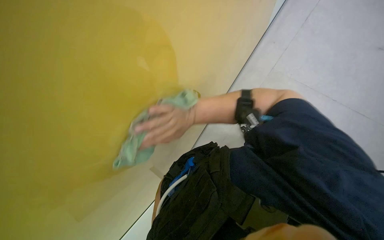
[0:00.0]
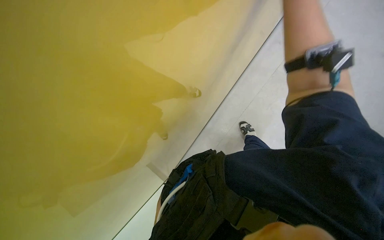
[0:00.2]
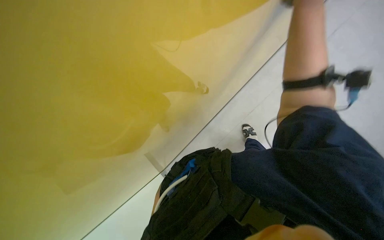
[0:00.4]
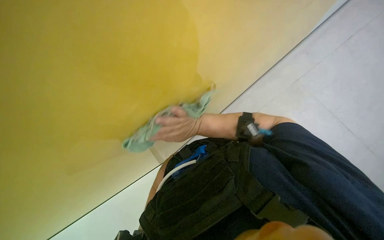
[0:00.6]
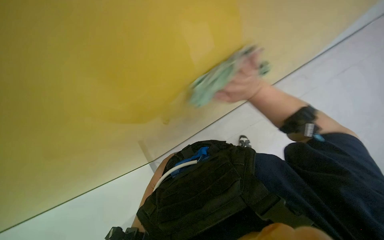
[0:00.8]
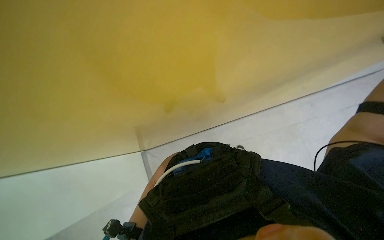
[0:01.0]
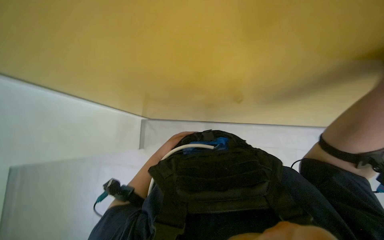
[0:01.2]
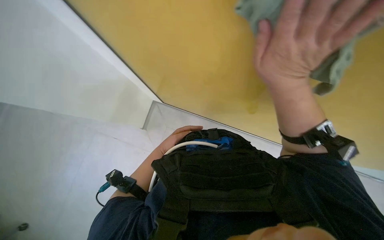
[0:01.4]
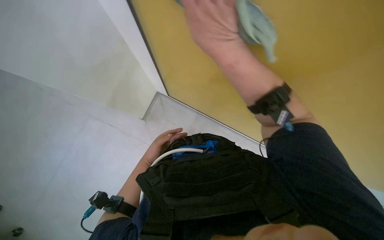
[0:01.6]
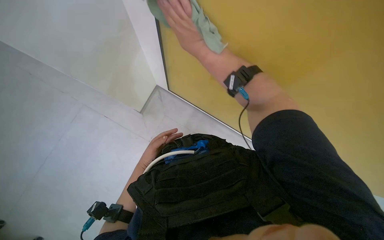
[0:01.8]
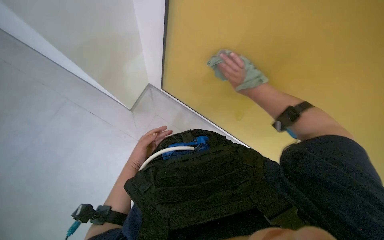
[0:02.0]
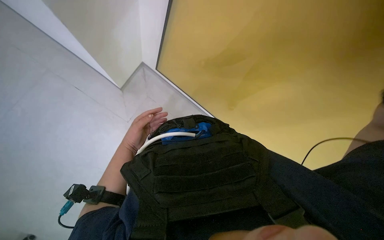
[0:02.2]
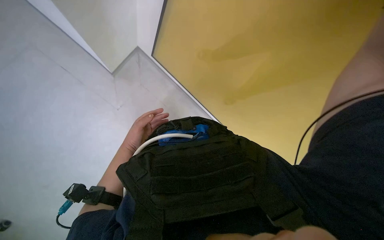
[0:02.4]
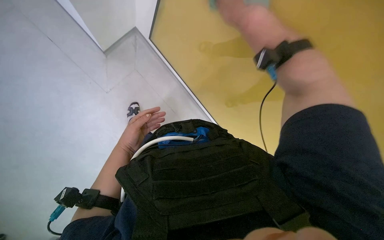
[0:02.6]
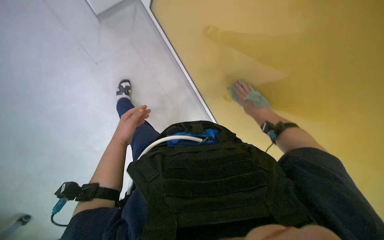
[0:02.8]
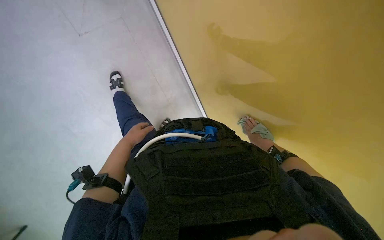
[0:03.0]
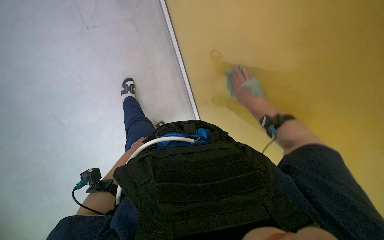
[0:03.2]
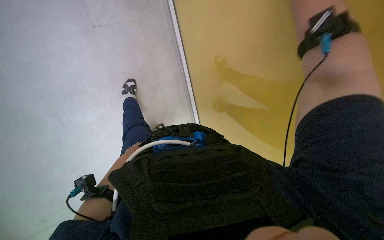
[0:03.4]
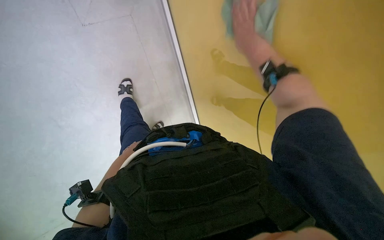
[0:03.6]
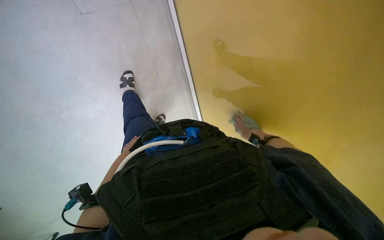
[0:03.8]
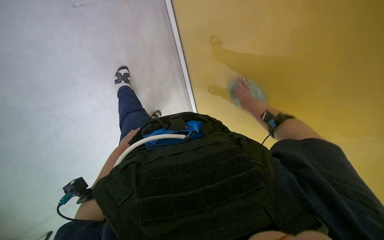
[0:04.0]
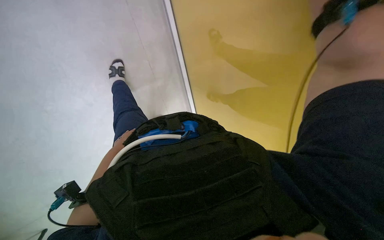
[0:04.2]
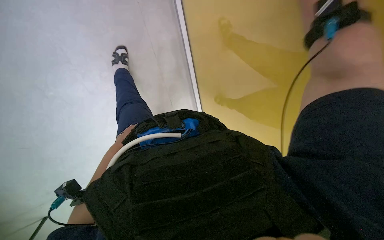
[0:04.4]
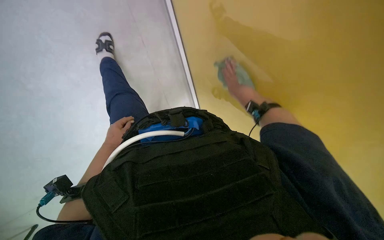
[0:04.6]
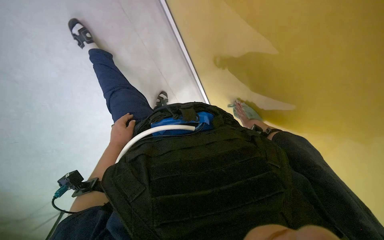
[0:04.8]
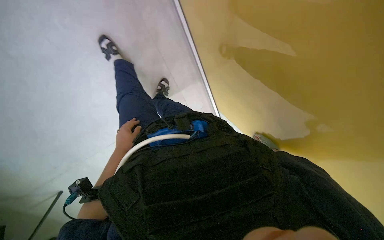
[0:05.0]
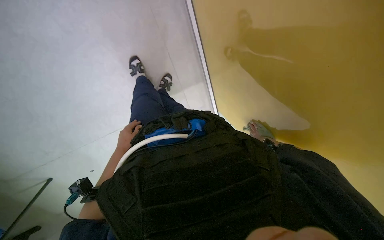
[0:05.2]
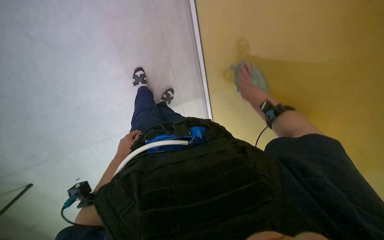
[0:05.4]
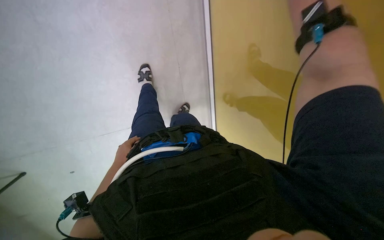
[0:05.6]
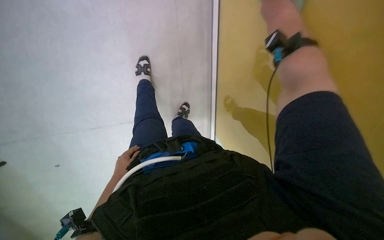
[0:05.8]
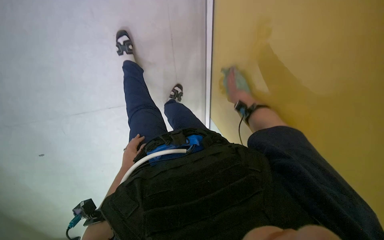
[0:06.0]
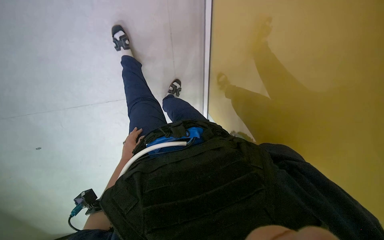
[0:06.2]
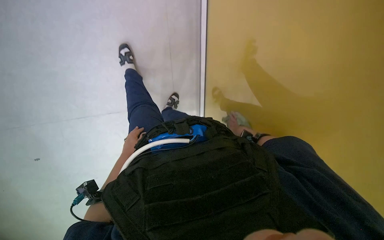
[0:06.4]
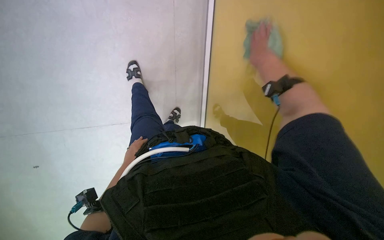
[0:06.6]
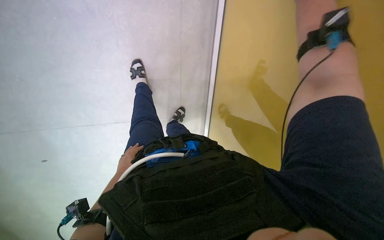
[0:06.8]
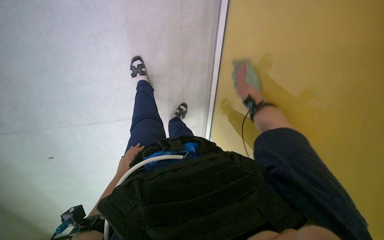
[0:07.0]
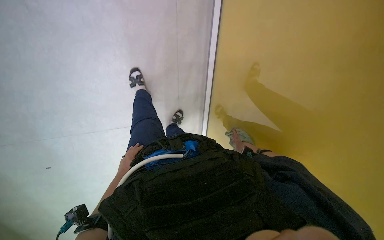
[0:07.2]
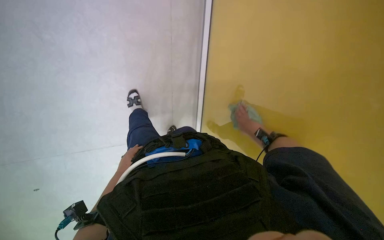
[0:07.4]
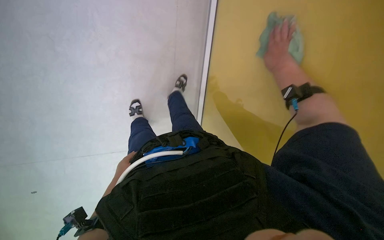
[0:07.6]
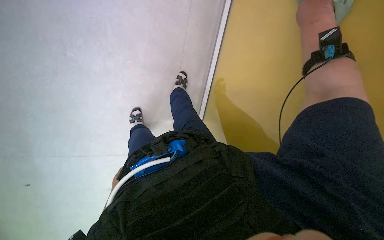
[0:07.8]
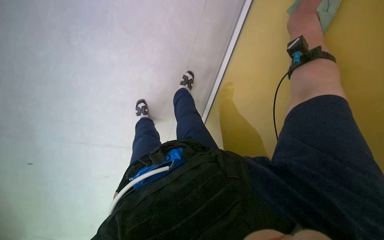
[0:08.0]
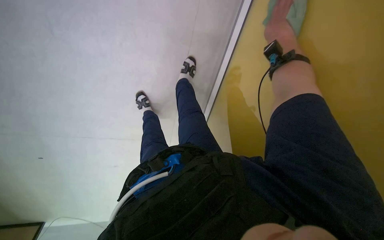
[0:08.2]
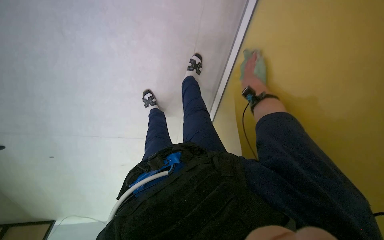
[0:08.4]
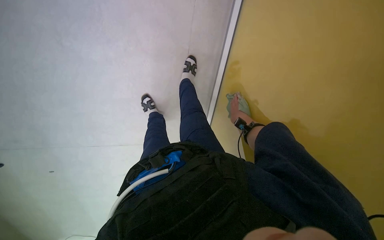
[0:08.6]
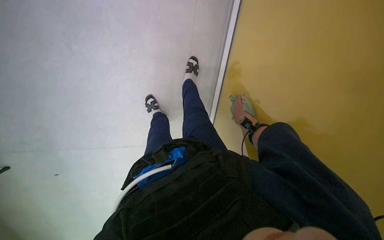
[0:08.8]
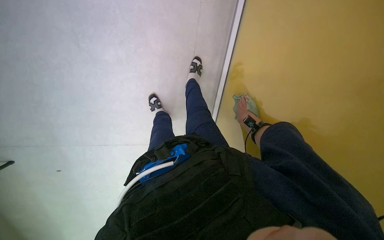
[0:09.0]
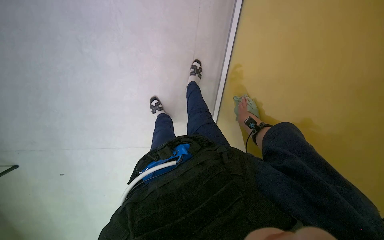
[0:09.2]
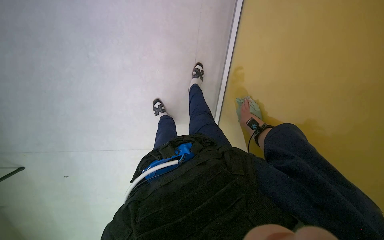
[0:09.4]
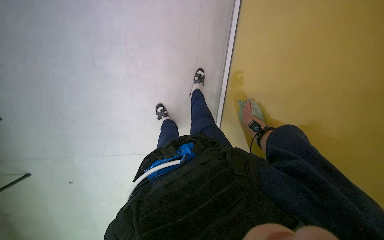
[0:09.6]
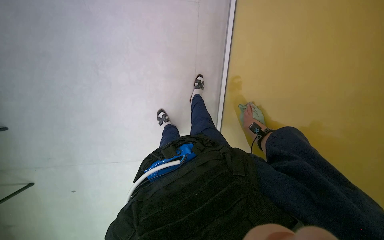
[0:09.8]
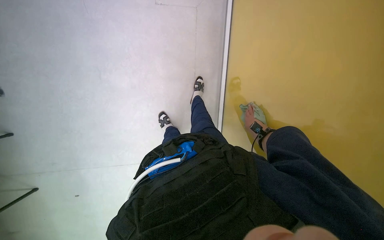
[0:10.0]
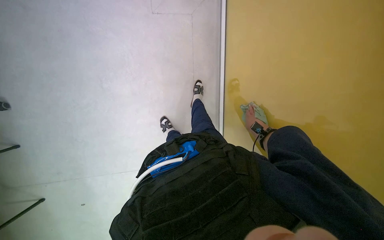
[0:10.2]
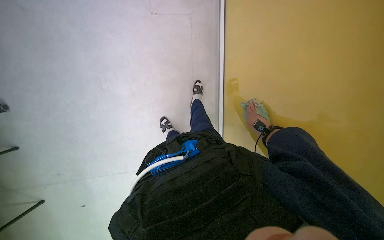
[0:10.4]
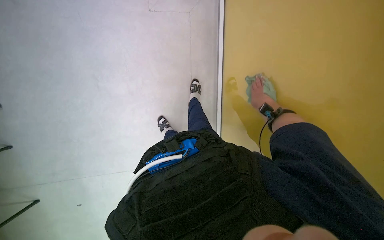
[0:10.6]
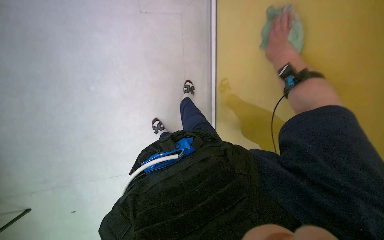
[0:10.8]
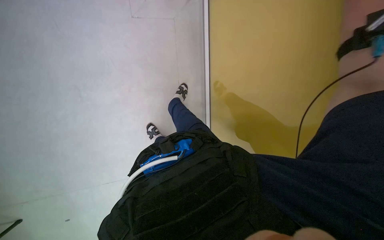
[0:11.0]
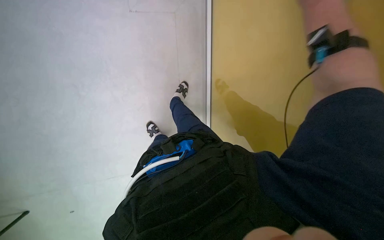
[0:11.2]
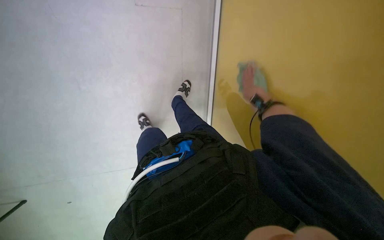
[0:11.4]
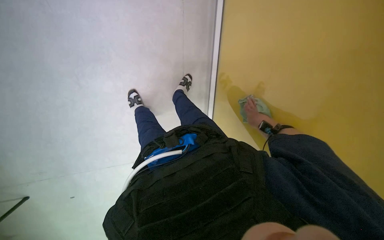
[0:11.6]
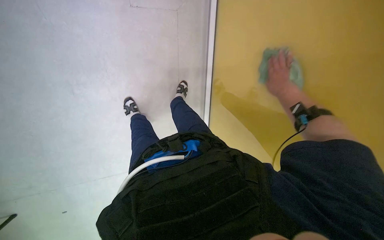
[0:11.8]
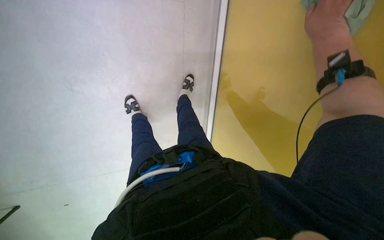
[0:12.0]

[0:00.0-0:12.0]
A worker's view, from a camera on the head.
Job: wiping surfaces.
The whole recording: Wiping walls with cloth. The worker wipes the walls with a cloth.
0:01.6 to 0:03.0: The right hand swings left and right, about 30 cm each way, with 2 reversals.
0:03.0 to 0:04.4: The left hand goes farther from the camera and returns, some 30 cm each way.
0:04.4 to 0:06.0: The left hand moves to the right, some 10 cm.
0:06.0 to 0:07.6: The view tilts some 20 degrees upward.
0:07.6 to 0:09.0: The right hand is displaced to the left by about 10 cm.
0:10.4 to 0:12.0: The right hand goes nearer and farther, some 40 cm each way, reversing 2 times.

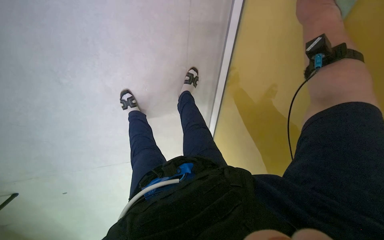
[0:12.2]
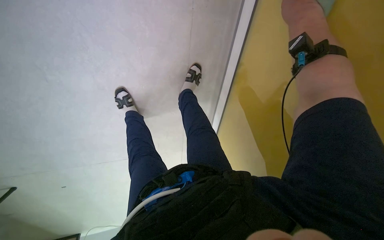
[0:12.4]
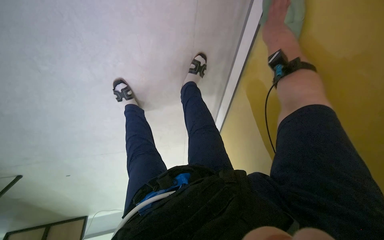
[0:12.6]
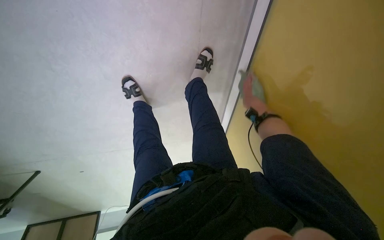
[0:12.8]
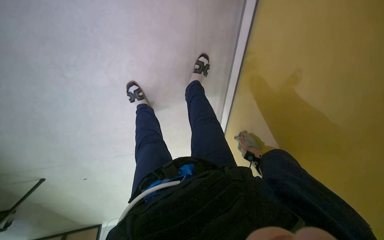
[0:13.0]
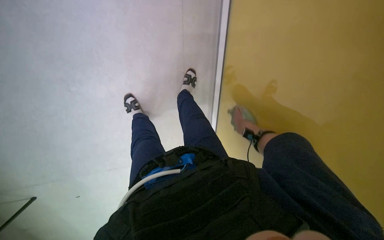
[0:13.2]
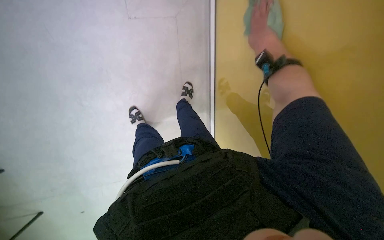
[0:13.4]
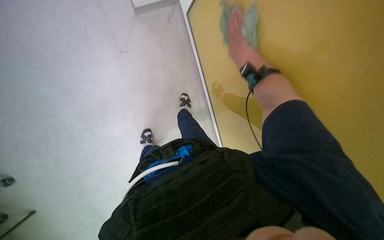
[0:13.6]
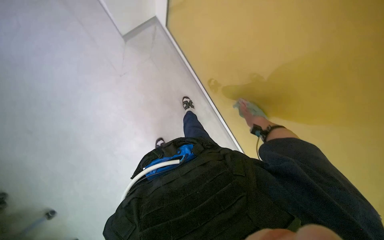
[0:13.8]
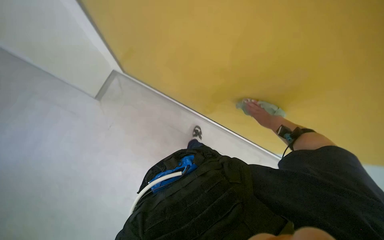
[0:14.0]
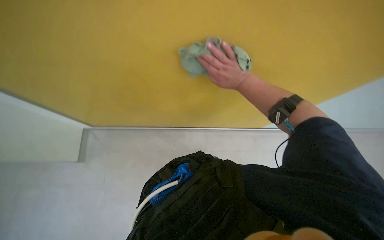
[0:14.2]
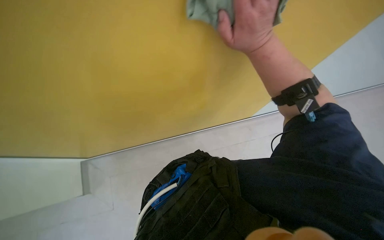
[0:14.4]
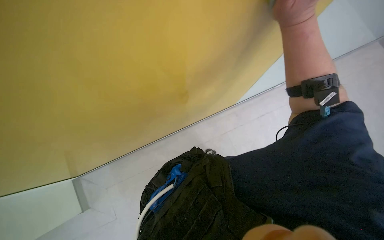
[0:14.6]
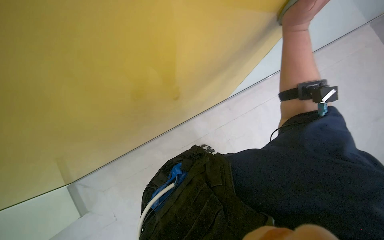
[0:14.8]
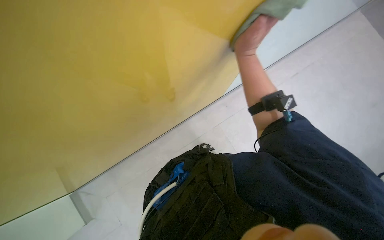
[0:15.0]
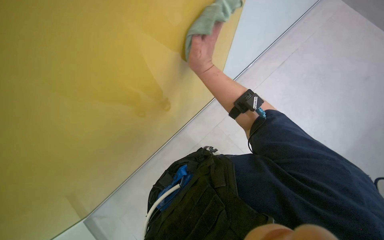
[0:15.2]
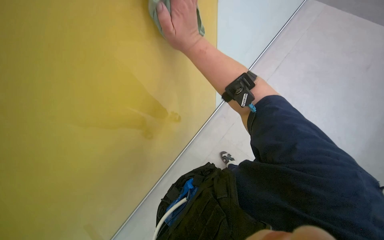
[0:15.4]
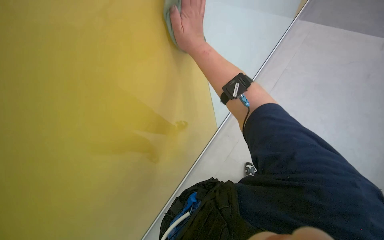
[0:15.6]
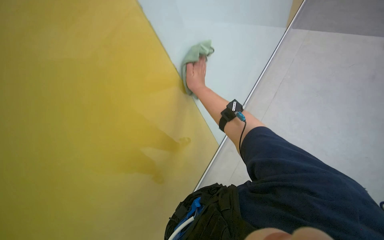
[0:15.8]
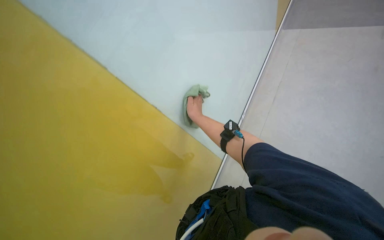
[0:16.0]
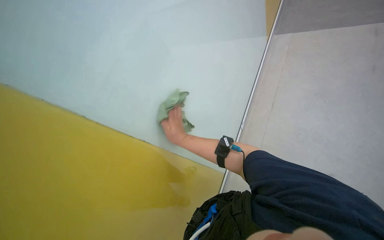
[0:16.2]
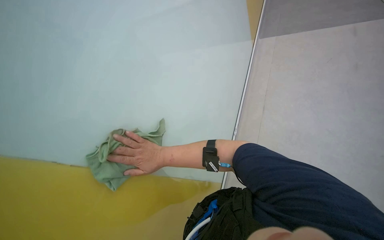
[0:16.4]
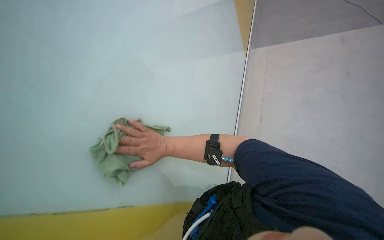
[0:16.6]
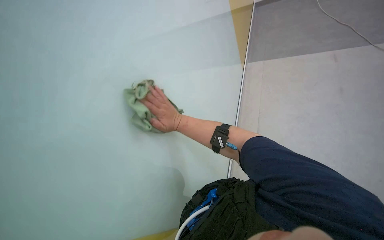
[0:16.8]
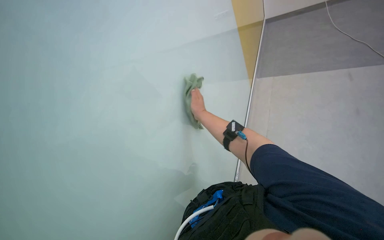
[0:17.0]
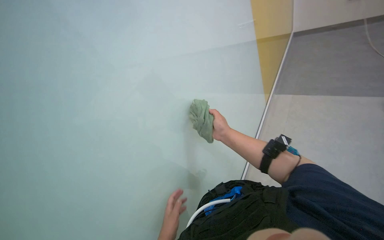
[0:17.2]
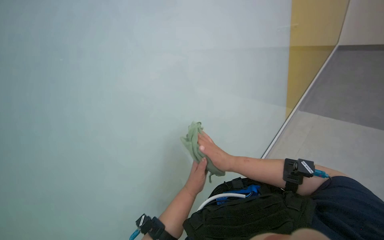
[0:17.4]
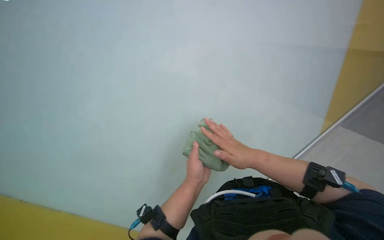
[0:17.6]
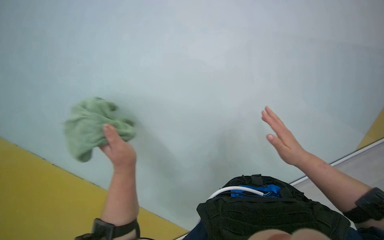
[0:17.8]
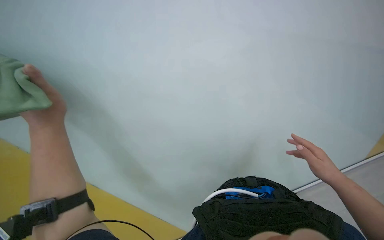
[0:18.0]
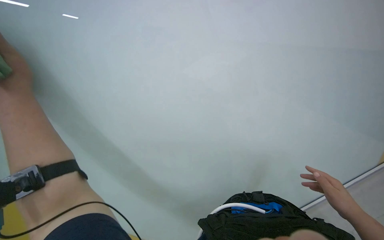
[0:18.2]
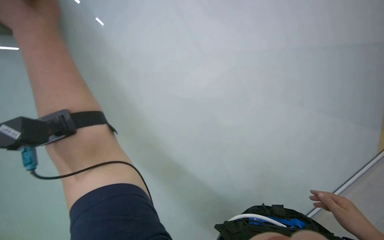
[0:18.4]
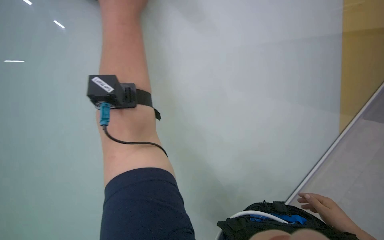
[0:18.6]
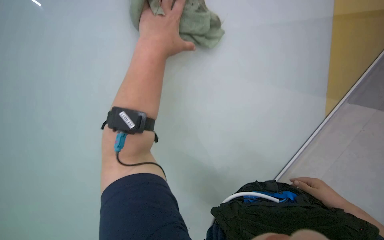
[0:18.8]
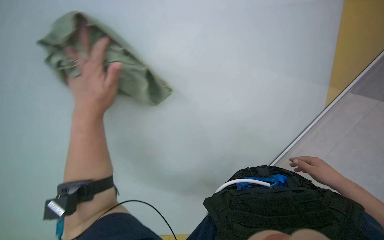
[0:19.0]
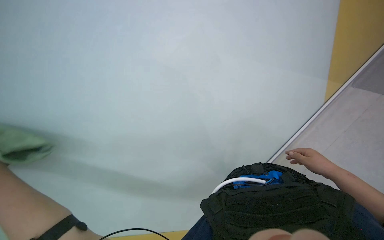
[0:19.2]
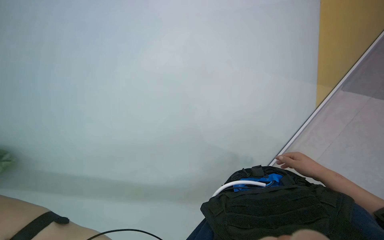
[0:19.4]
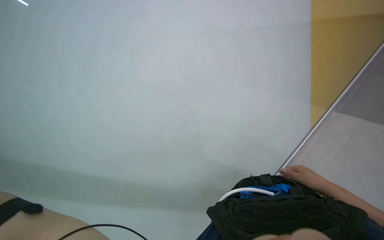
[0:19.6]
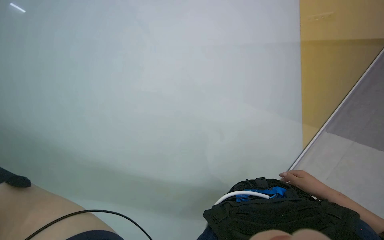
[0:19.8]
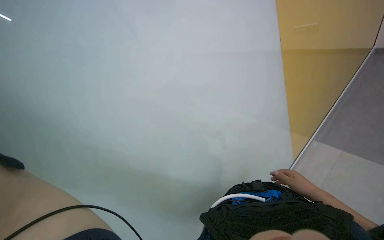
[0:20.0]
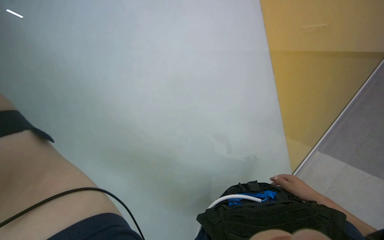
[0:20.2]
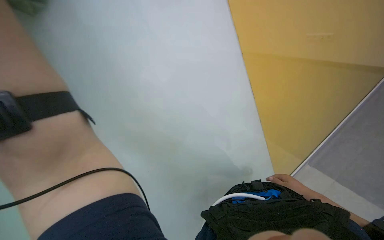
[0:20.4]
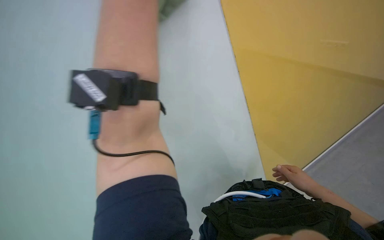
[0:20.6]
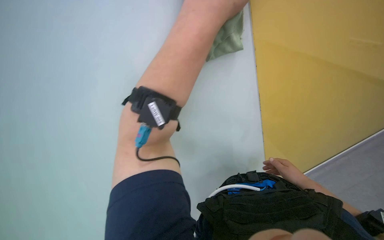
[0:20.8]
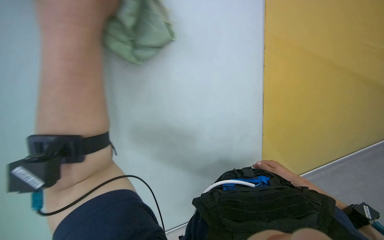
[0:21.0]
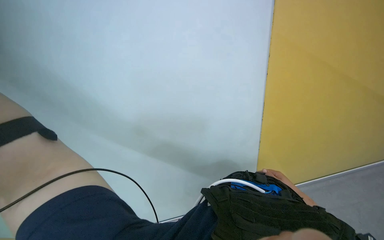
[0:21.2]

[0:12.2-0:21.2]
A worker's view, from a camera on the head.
Job: wiping surfaces.
The whole recording: Wiping walls with cloth. The worker wipes the walls with a cloth.
0:12.2 to 0:13.8: The right hand swings up and down the picture, some 35 cm each way, with 2 reversals.
0:13.8 to 0:15.2: The right hand heads to the left, nearer to the camera and up the picture, covering about 25 cm.
0:18.2 to 0:19.8: The camera sweeps to the right, by about 15 degrees. The right hand goes about 15 cm to the left.
0:19.8 to 0:21.2: The scene rotates clockwise by some 30 degrees.
